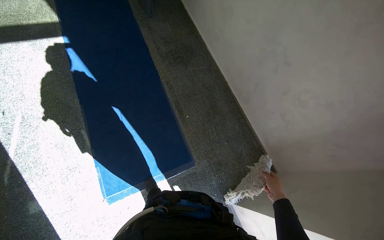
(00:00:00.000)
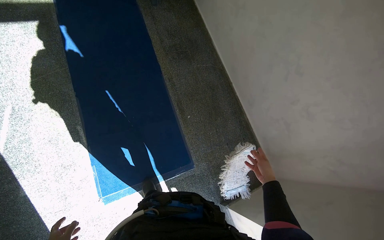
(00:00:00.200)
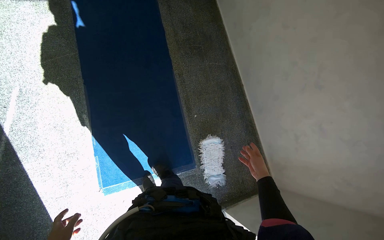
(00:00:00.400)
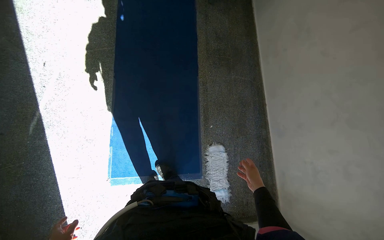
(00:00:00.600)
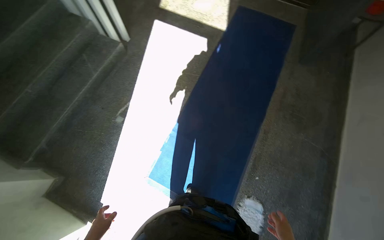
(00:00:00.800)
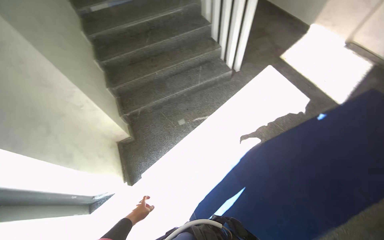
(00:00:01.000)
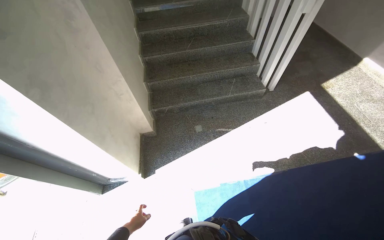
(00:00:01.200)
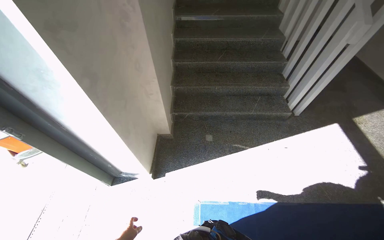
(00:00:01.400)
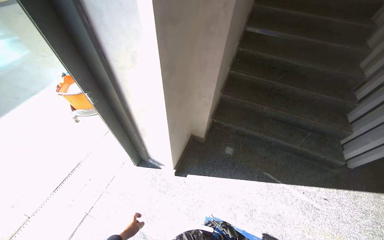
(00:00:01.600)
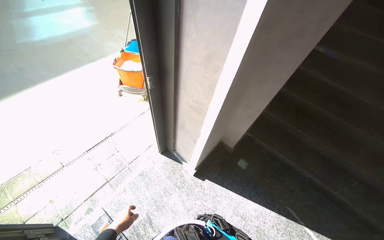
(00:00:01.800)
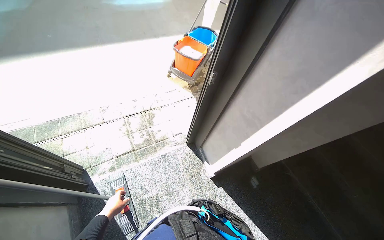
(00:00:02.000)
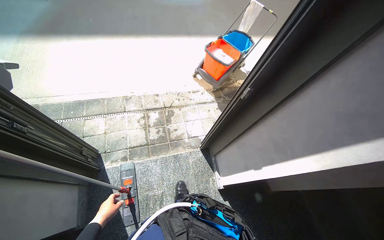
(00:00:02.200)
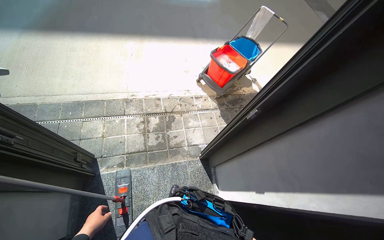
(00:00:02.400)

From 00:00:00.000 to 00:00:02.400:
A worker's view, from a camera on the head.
Job: preparing cleaning supplies.
The whole recording: Washing mop head. The worker washes and wrings the mop head in the bucket.
From 00:00:00.000 to 00:00:01.200: The wearer's head swings about 105 degrees to the left. The view tips upward by approximately 15 degrees.
From 00:00:01.200 to 00:00:02.400: The camera is carried about 70 cm. The wearer's head swings about 90 degrees to the left.

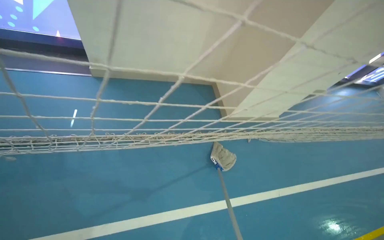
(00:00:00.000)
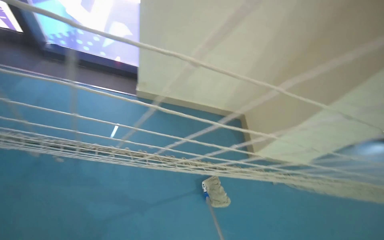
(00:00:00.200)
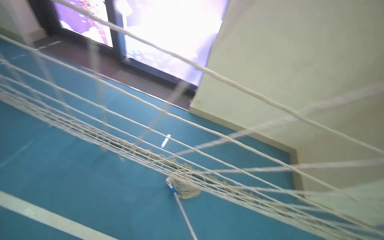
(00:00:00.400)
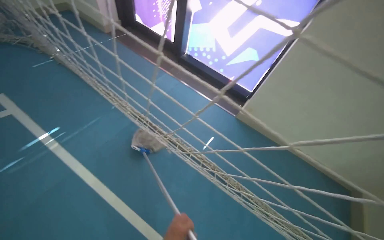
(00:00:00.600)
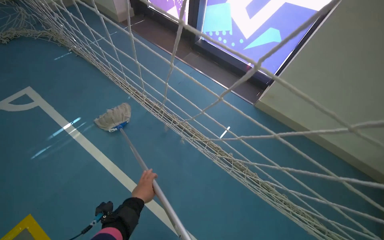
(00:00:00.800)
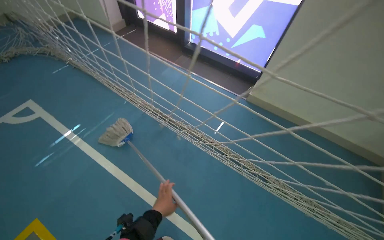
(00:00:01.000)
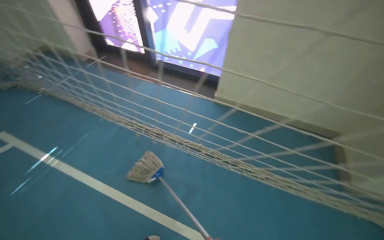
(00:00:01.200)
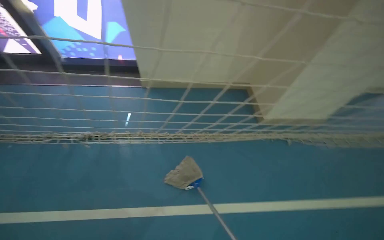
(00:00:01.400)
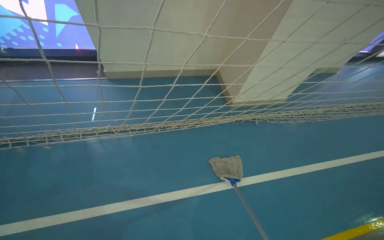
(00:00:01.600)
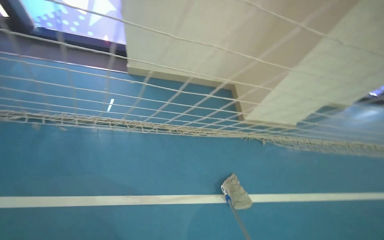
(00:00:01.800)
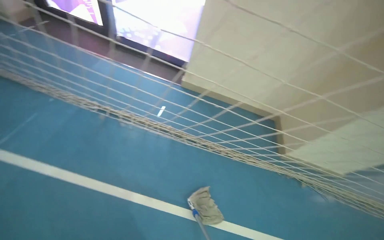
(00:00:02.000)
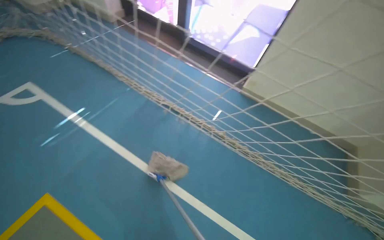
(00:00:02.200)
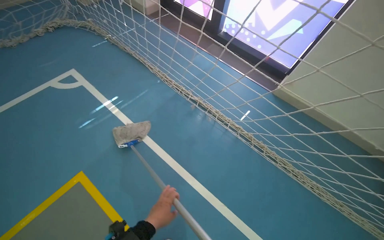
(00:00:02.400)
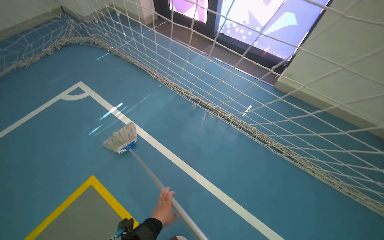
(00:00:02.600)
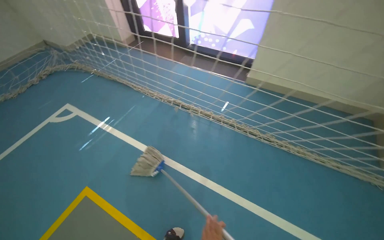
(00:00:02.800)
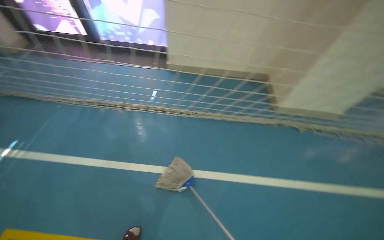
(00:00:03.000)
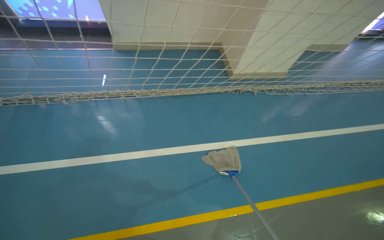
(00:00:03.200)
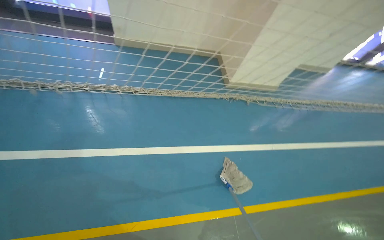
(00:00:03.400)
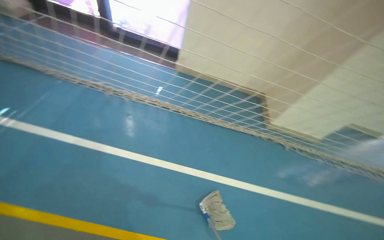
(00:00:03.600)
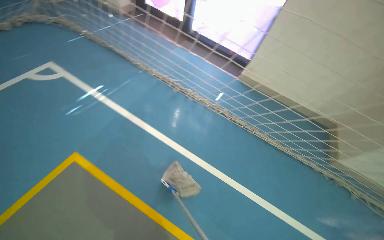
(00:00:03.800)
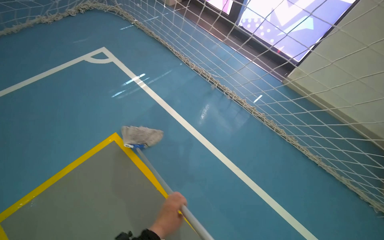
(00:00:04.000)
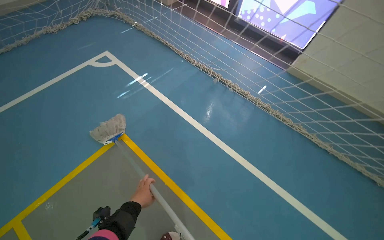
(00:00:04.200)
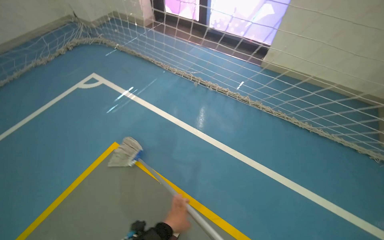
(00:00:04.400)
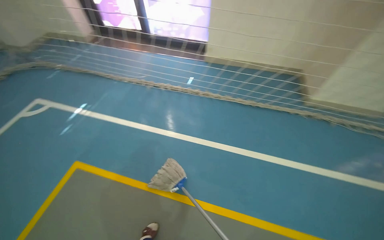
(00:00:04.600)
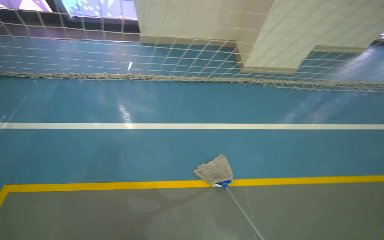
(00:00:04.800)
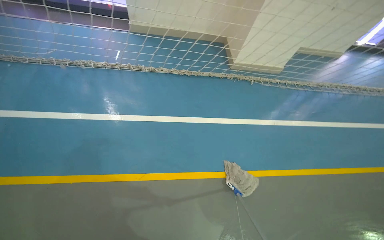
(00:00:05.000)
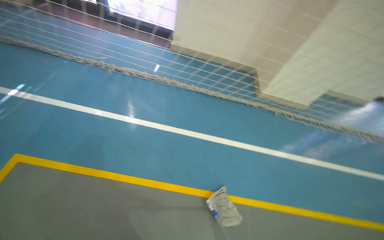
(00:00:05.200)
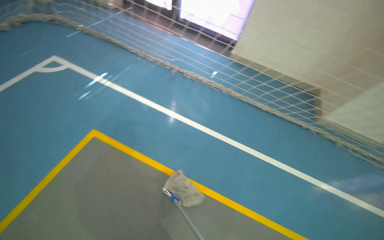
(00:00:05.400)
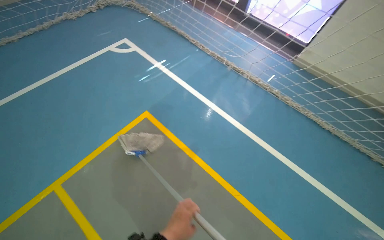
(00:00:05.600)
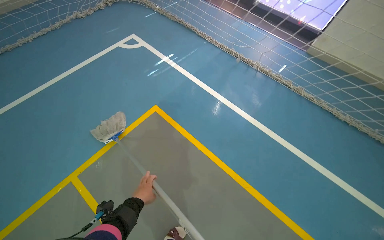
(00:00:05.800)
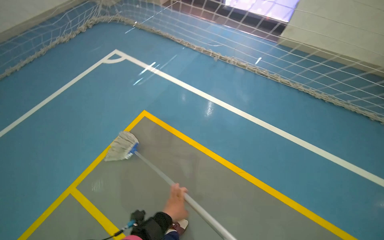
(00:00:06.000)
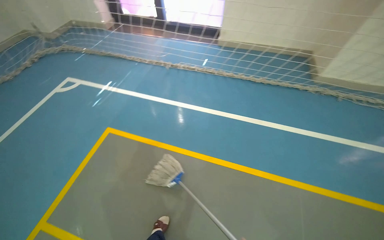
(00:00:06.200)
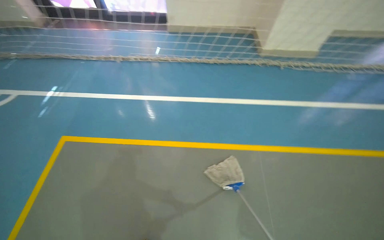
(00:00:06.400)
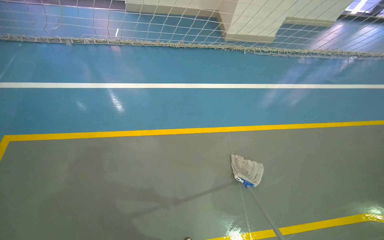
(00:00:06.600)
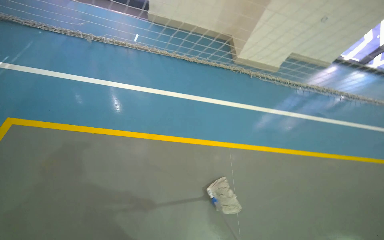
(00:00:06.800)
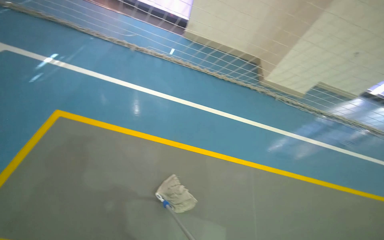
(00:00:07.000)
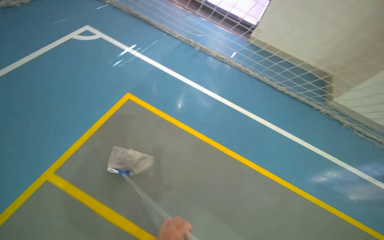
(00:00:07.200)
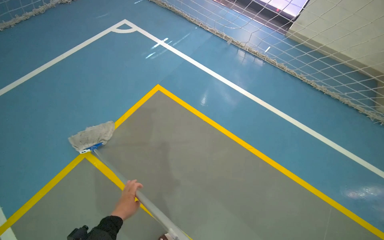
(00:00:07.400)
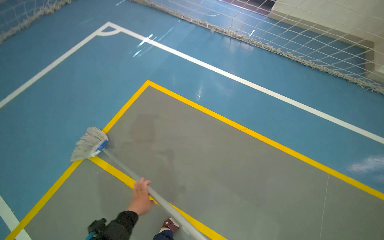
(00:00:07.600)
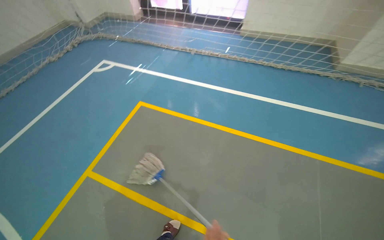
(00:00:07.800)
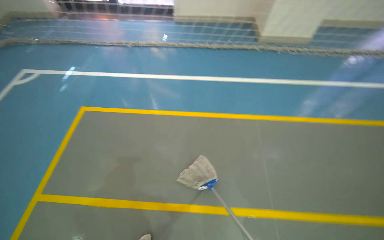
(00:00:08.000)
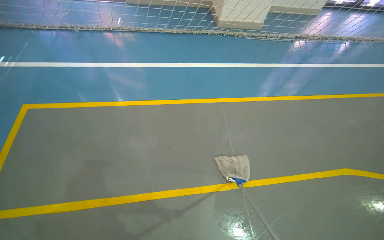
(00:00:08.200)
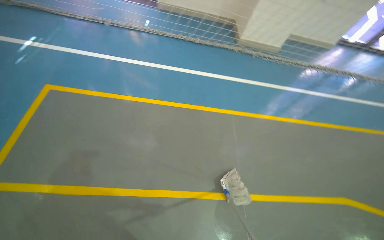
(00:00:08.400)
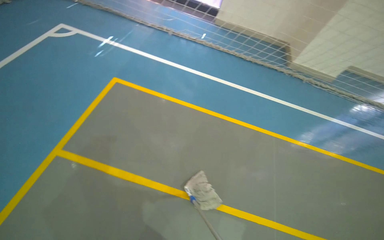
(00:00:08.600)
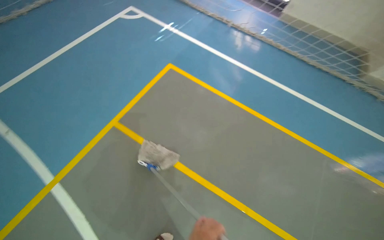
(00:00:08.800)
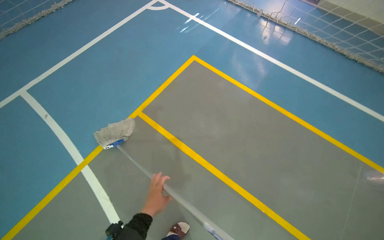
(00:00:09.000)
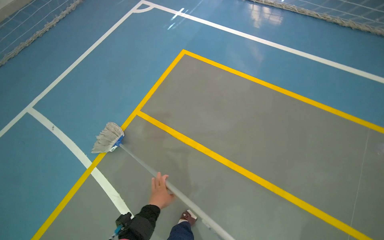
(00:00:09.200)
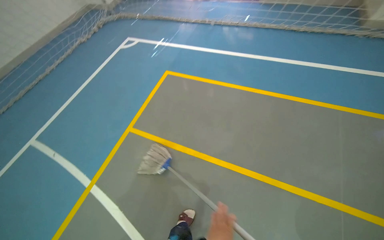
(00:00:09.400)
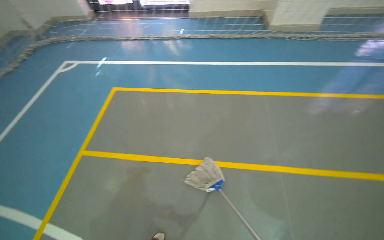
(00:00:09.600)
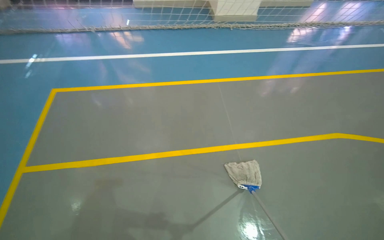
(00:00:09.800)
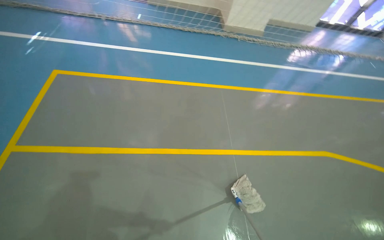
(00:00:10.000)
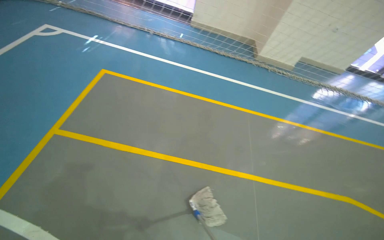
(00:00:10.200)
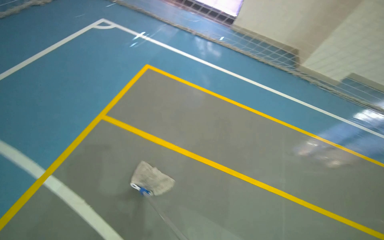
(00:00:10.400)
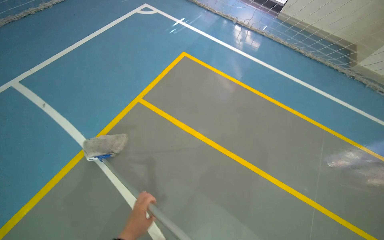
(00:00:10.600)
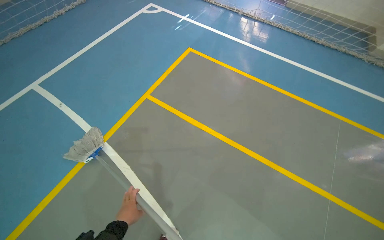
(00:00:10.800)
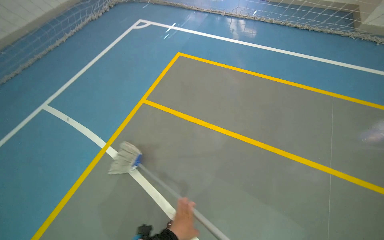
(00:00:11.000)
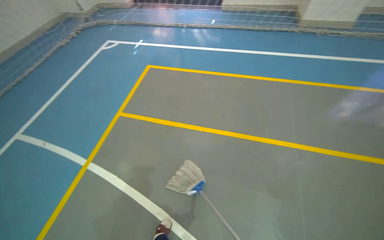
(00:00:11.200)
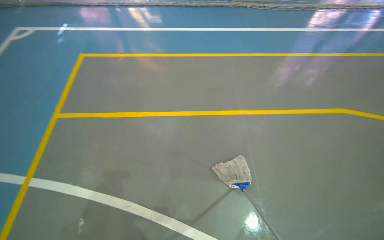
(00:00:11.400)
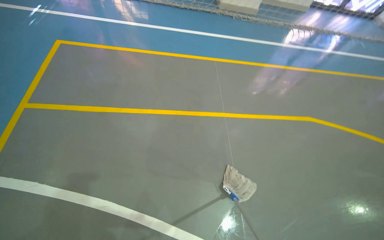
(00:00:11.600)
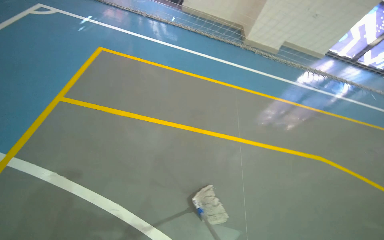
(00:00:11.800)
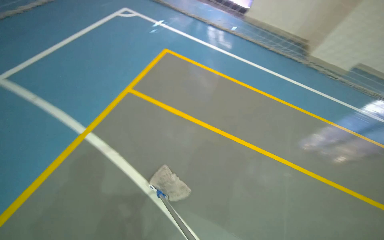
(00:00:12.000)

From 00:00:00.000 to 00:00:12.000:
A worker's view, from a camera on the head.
Job: mopping floor.
The whole recording: Mopping blue sports hall floor. The worker mops the blue section of the sports hall floor.
From 00:00:01.600 to 00:00:03.000: The head rotates roughly 20 degrees to the left. The view tilts some 15 degrees upward.
From 00:00:03.000 to 00:00:04.400: The wearer looks approximately 30 degrees further to the left.
From 00:00:09.000 to 00:00:10.400: The wearer looks approximately 20 degrees further to the right. The camera pitches upward, by approximately 15 degrees.

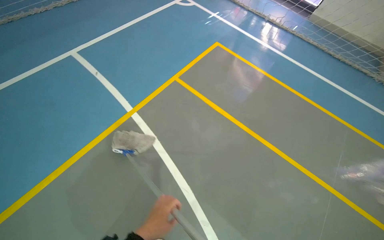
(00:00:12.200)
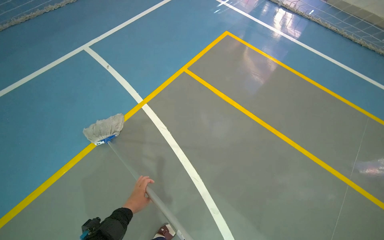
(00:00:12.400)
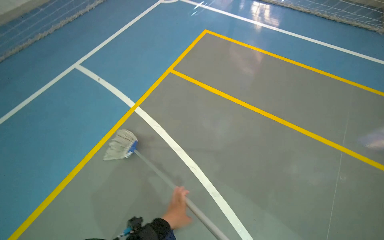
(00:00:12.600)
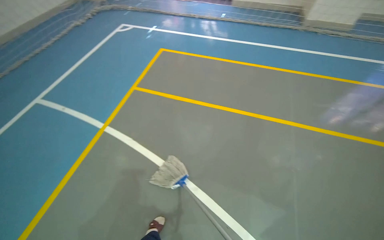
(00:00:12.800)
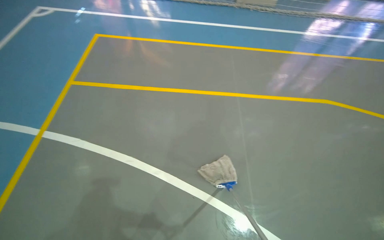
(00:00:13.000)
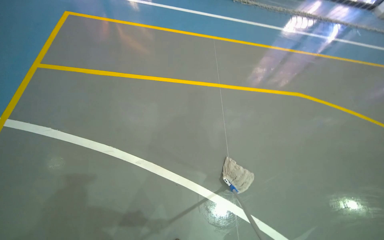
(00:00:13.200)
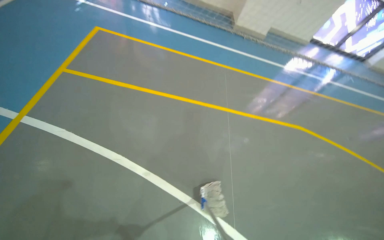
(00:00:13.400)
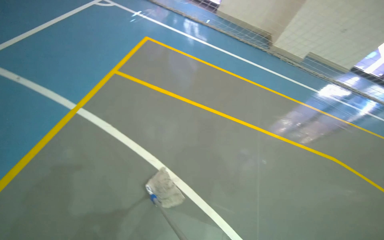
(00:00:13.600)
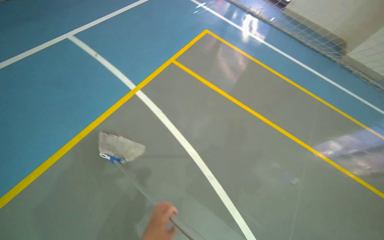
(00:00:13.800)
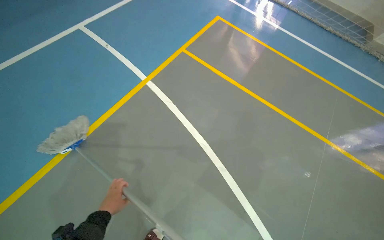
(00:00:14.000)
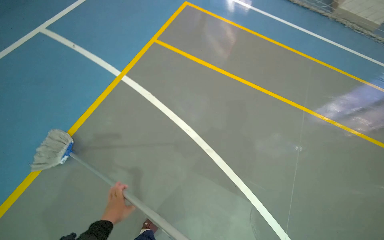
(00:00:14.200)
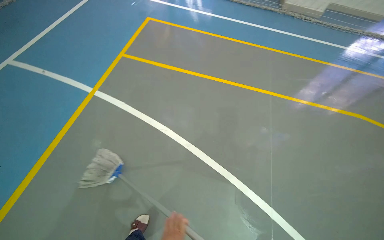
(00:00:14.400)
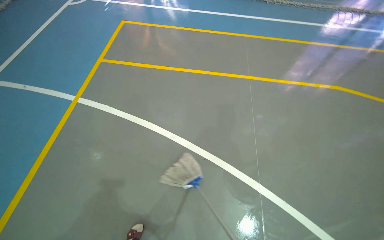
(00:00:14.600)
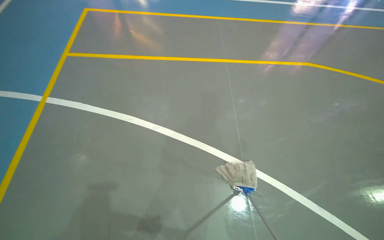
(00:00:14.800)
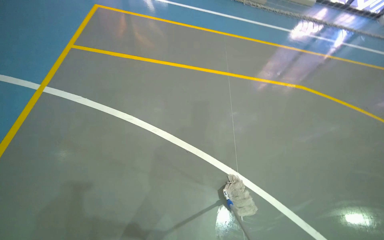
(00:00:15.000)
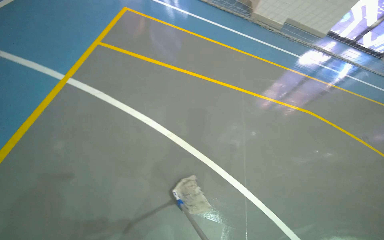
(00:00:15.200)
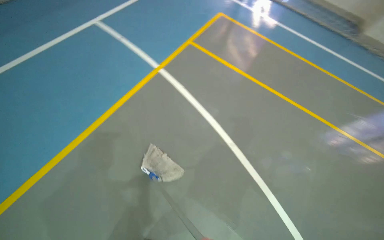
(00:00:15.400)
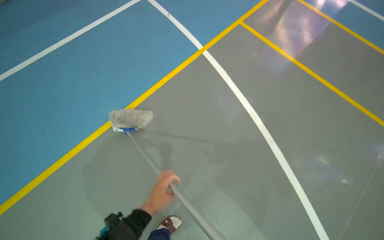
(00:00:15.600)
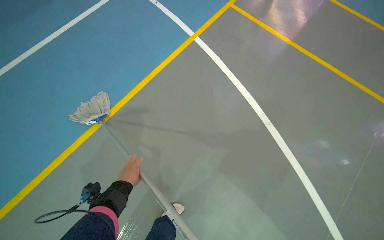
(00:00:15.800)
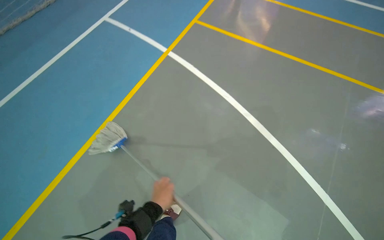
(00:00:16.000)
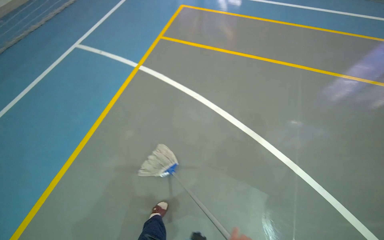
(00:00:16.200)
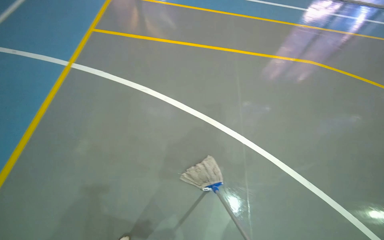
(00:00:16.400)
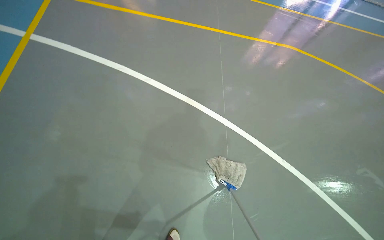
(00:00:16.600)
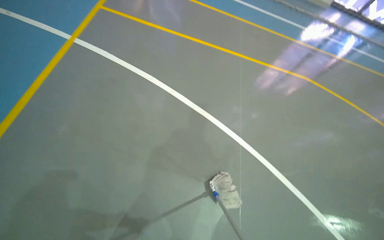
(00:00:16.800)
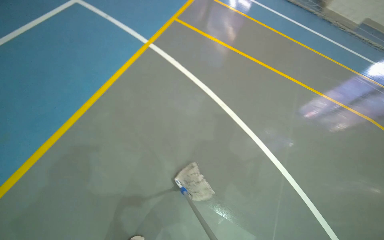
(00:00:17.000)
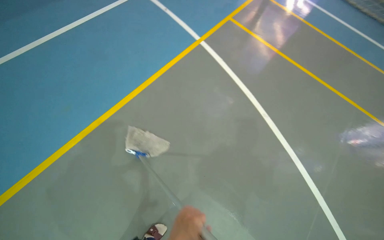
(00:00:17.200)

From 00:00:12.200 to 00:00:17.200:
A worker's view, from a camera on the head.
Job: mopping floor.
The whole recording: Mopping blue sports hall floor. The worker mops the blue section of the sports hall floor.
From 00:00:15.600 to 00:00:17.200: The camera is carried approximately 50 cm.
